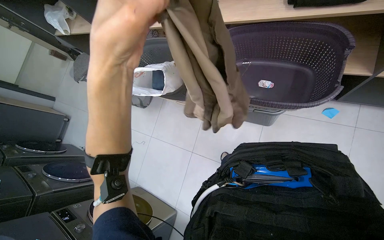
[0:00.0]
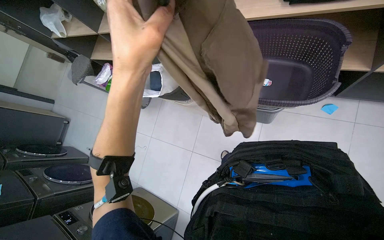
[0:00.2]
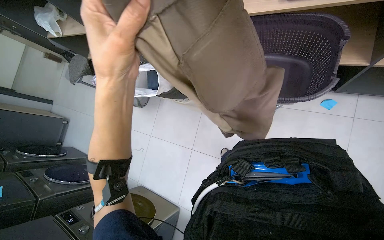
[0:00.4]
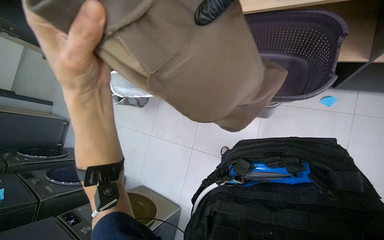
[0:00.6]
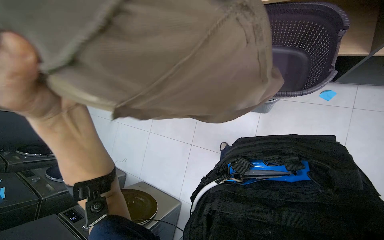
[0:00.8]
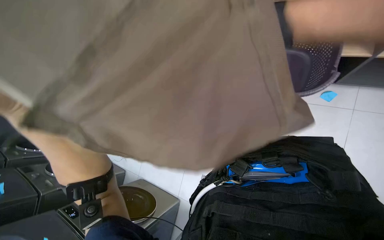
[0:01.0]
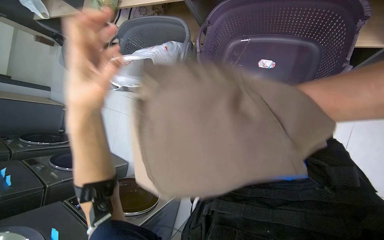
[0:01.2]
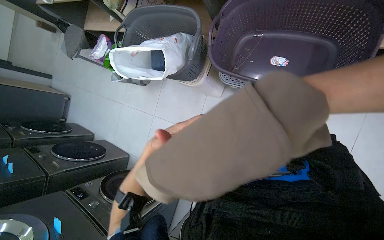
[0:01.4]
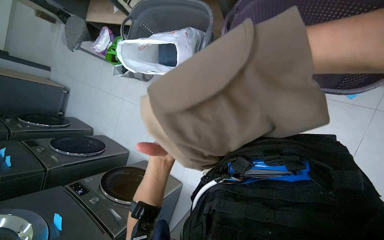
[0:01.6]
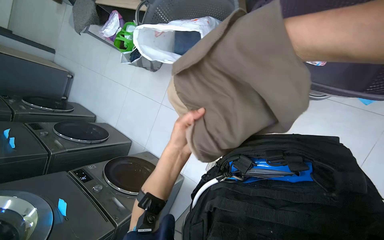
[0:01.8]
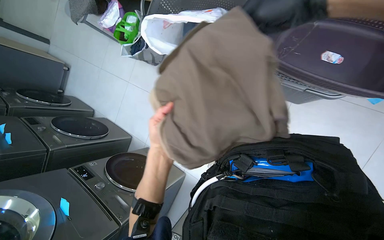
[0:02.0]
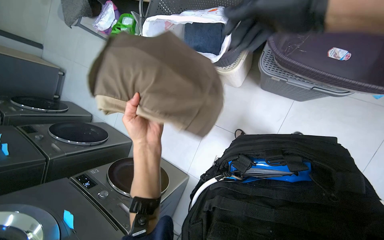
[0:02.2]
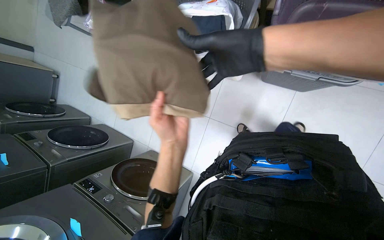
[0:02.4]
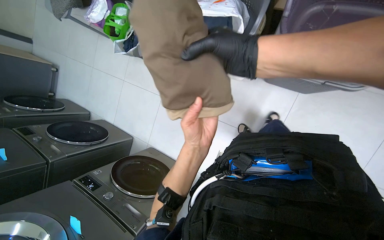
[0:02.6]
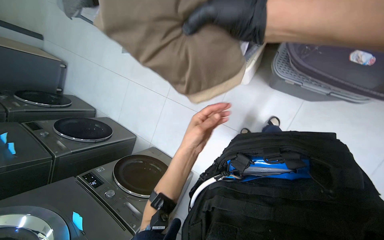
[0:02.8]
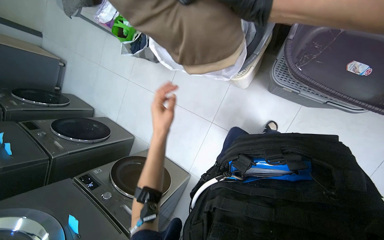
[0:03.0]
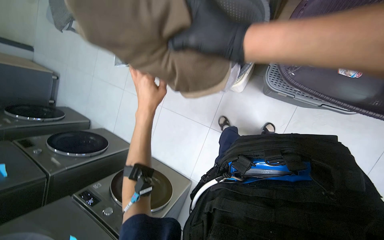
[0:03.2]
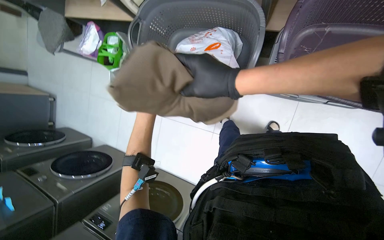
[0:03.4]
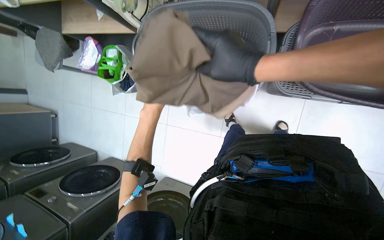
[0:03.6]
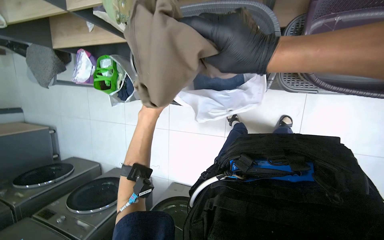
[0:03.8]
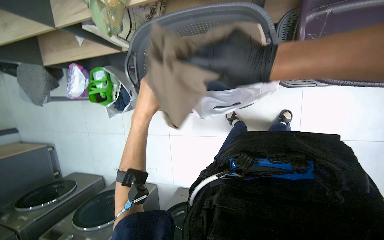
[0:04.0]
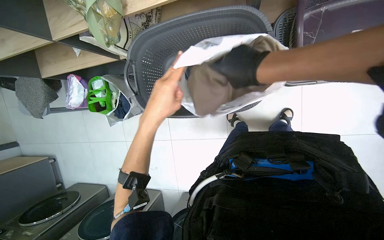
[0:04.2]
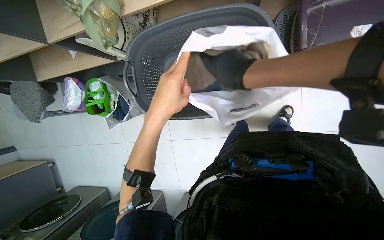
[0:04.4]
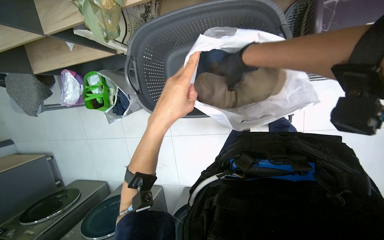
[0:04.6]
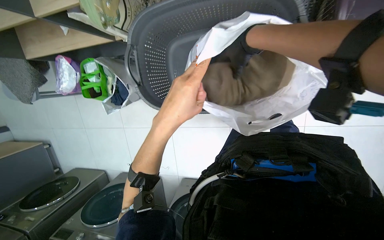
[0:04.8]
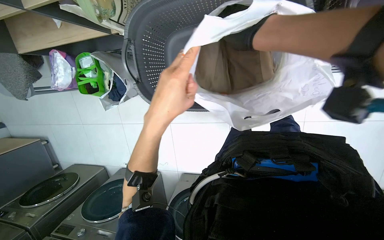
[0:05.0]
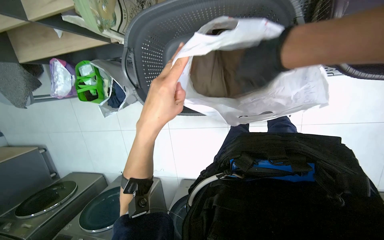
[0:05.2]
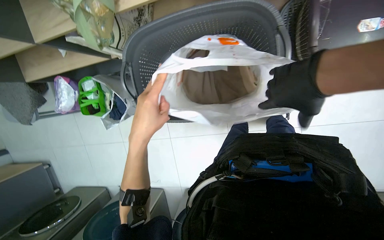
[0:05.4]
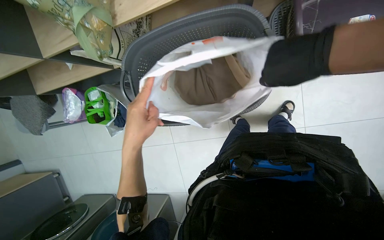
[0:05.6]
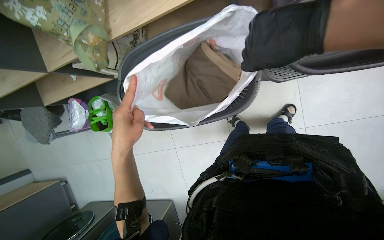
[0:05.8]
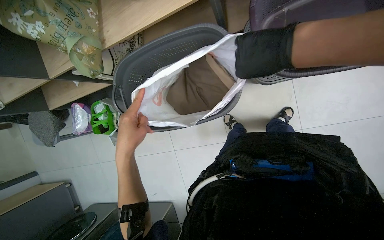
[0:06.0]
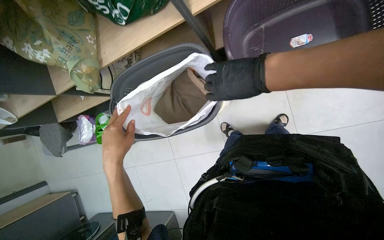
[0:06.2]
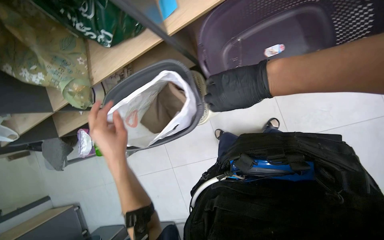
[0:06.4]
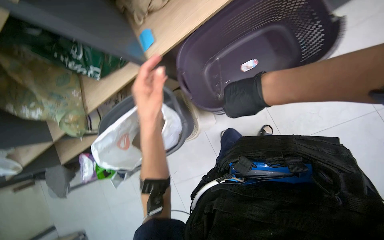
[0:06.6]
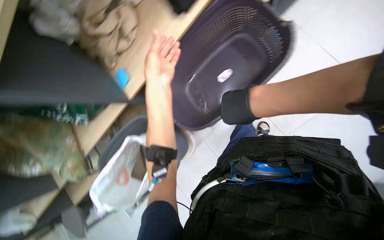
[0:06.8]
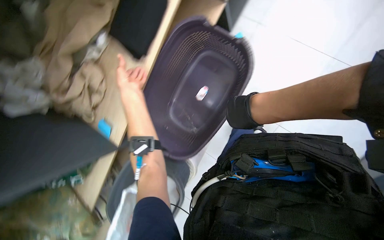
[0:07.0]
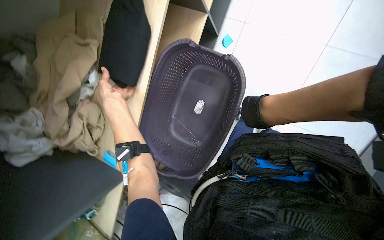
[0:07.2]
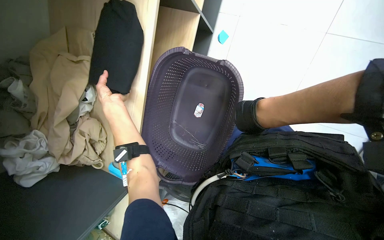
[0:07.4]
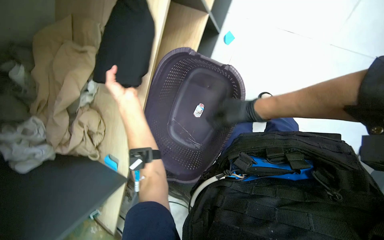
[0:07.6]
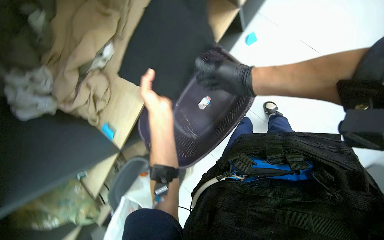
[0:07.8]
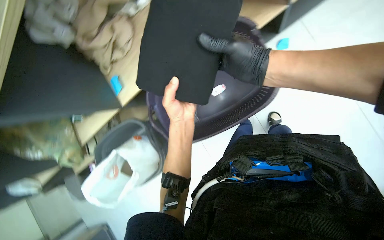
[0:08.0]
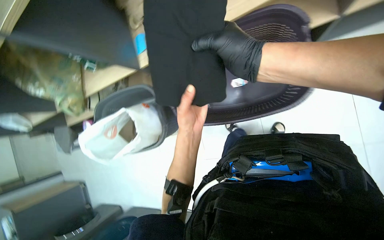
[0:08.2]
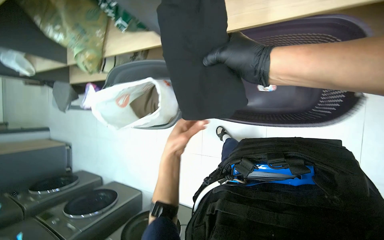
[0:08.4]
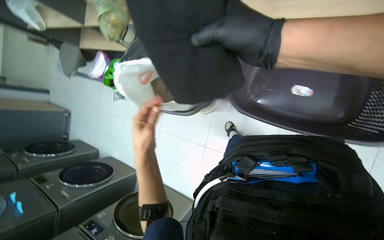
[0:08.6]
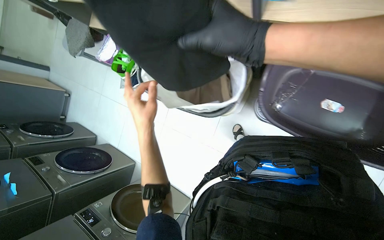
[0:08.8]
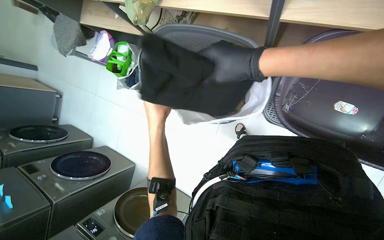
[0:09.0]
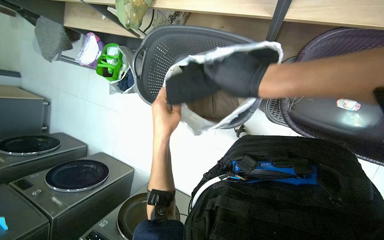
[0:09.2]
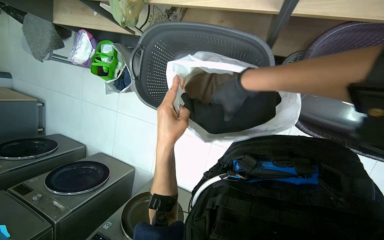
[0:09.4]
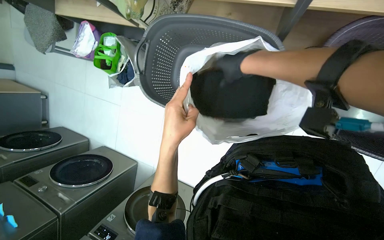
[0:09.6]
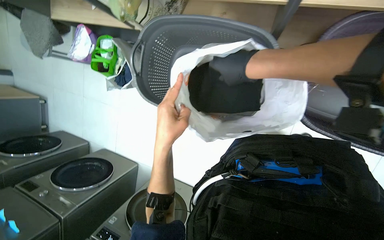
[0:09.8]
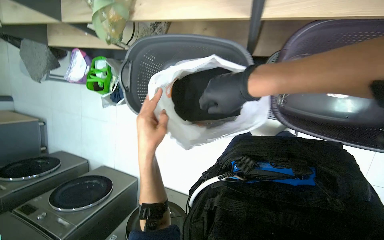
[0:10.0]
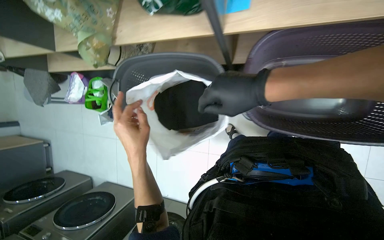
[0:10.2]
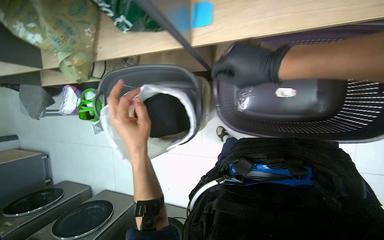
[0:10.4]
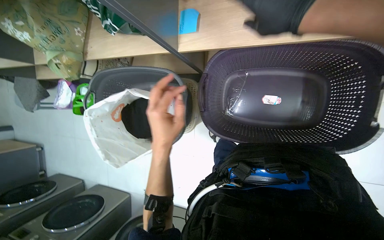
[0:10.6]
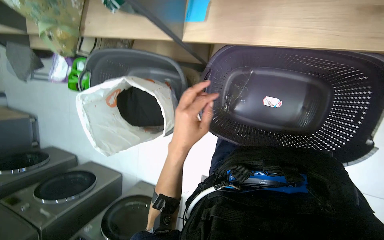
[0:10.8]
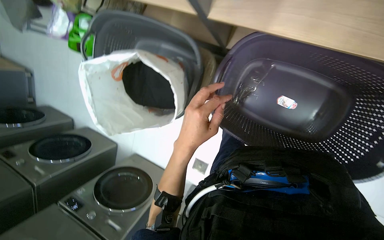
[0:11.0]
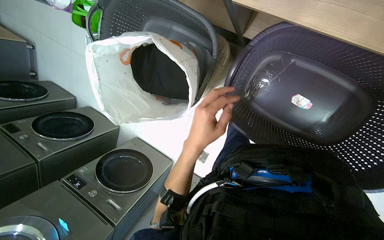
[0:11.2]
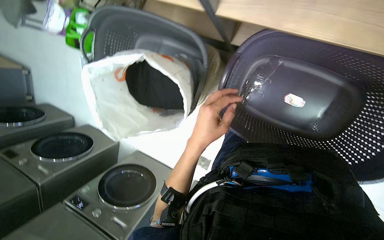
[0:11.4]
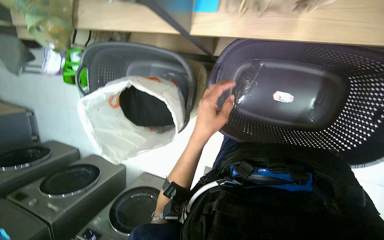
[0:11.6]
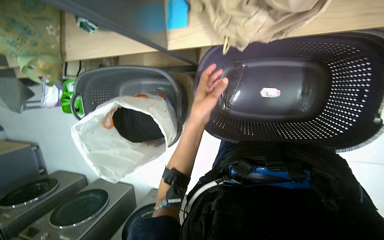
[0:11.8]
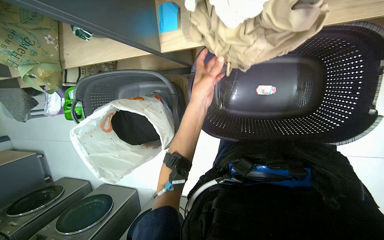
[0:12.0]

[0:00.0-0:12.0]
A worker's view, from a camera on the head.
Job: managing laundry.
The whole recording: Sorting and bagging clothes. The worker sorts clothes from a laundry basket and places them into a white bag inside another basket.
0:03.0 to 0:04.4: The scene turns some 35 degrees counterclockwise in the picture.
0:04.4 to 0:06.0: The right hand heads to the right, covering roughly 15 cm.
0:06.0 to 0:07.6: The wearer moves roughly 60 cm. The camera pitches upward, by some 15 degrees. Everything in view rotates some 50 degrees counterclockwise.
0:07.6 to 0:09.0: The view tilts roughly 20 degrees downward. The scene turns approximately 80 degrees clockwise in the picture.
0:09.0 to 0:10.4: The right hand moves to the right, roughly 35 cm.

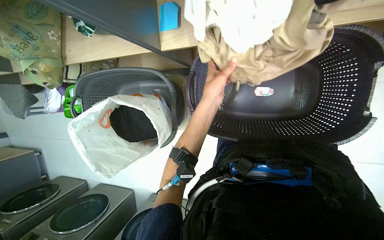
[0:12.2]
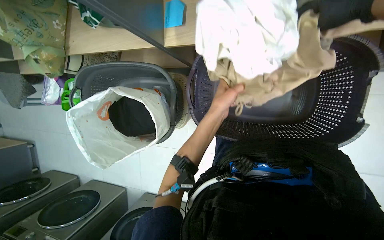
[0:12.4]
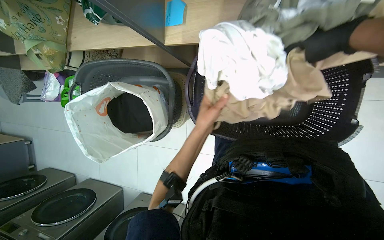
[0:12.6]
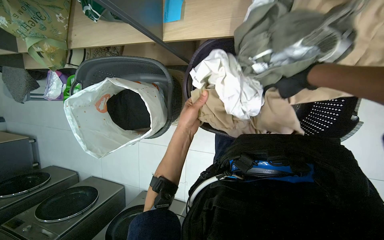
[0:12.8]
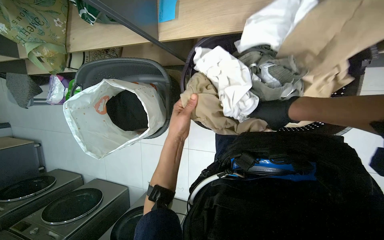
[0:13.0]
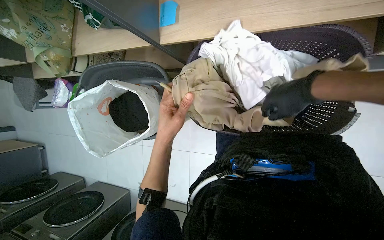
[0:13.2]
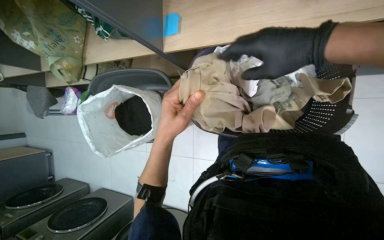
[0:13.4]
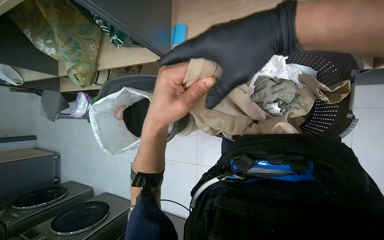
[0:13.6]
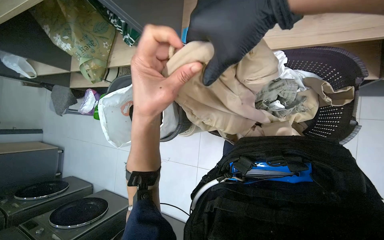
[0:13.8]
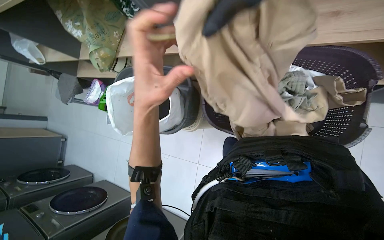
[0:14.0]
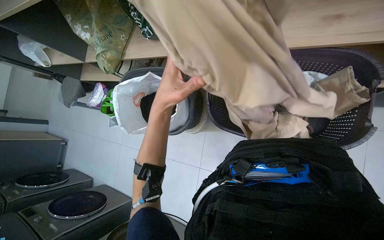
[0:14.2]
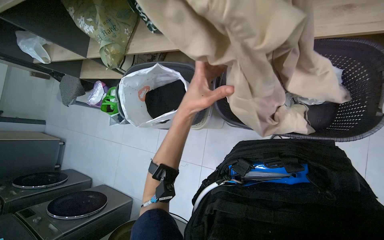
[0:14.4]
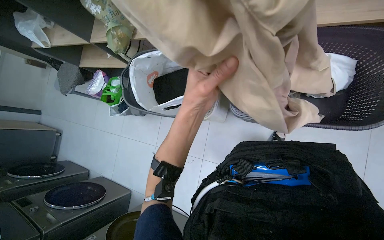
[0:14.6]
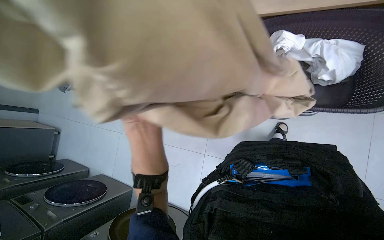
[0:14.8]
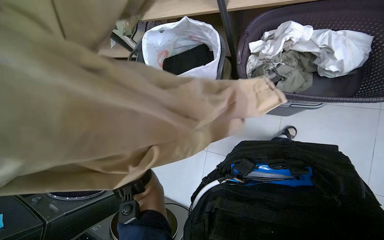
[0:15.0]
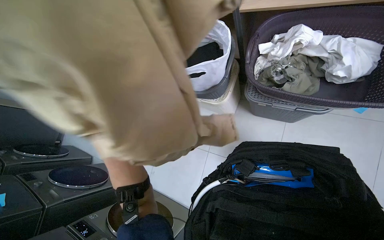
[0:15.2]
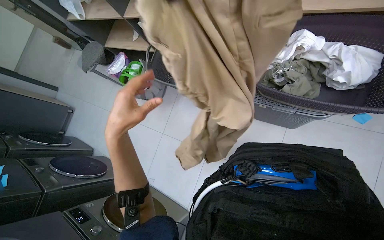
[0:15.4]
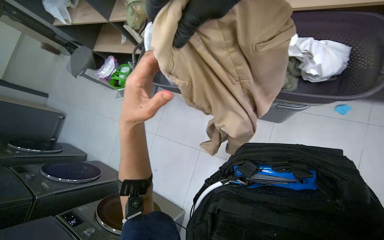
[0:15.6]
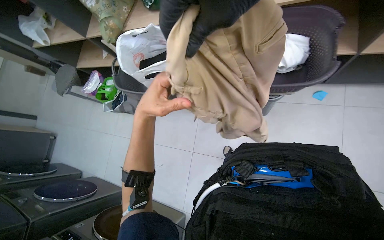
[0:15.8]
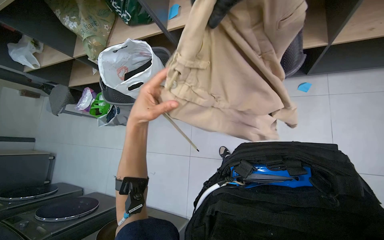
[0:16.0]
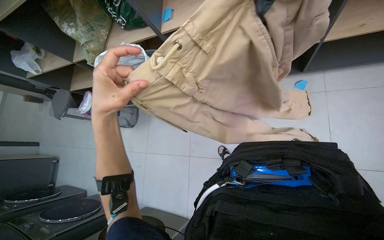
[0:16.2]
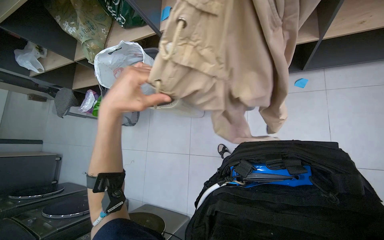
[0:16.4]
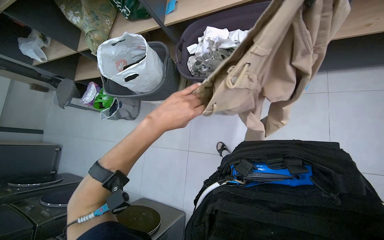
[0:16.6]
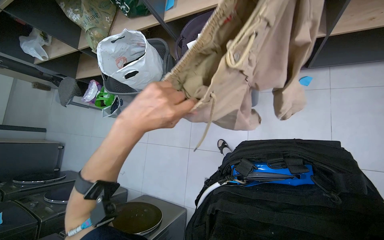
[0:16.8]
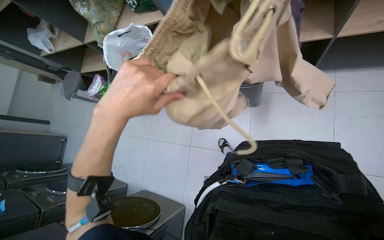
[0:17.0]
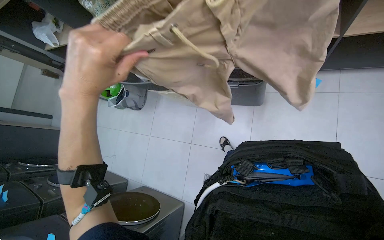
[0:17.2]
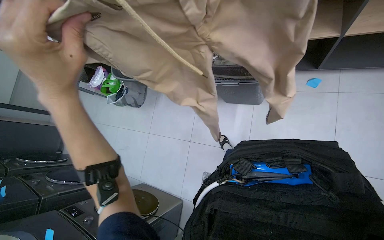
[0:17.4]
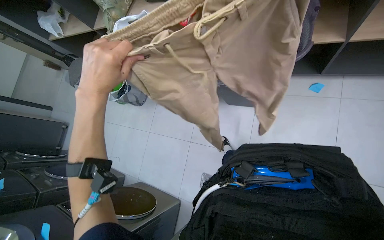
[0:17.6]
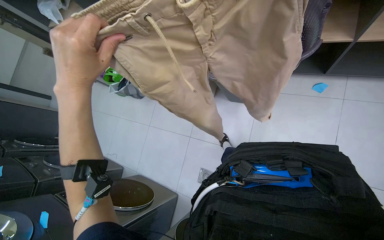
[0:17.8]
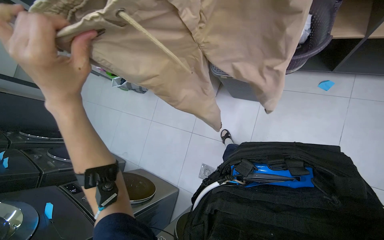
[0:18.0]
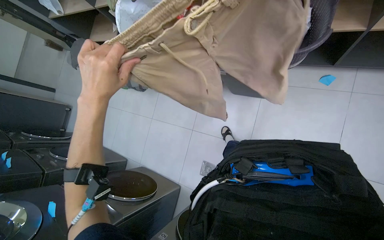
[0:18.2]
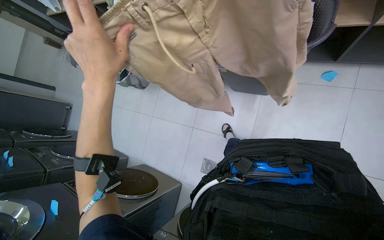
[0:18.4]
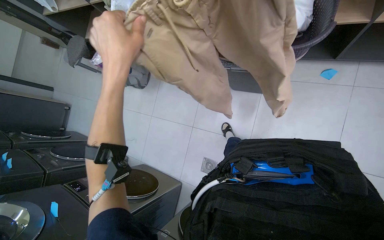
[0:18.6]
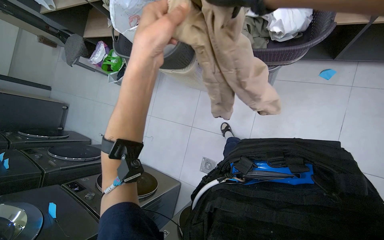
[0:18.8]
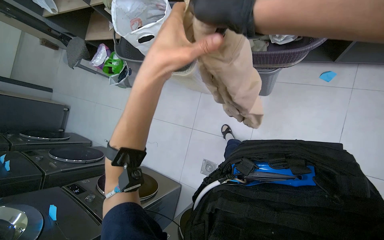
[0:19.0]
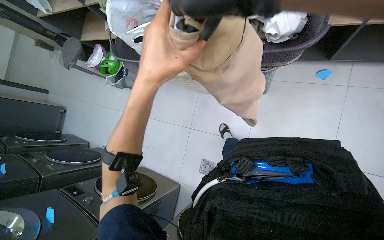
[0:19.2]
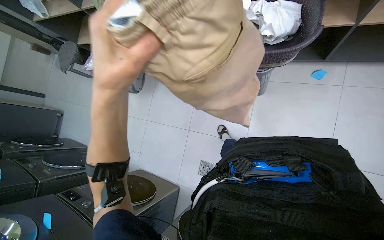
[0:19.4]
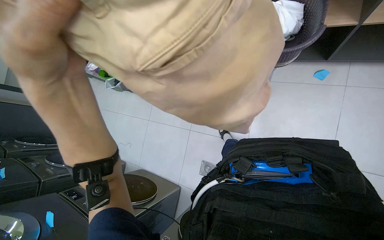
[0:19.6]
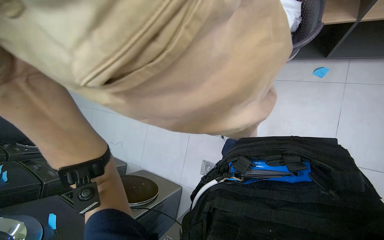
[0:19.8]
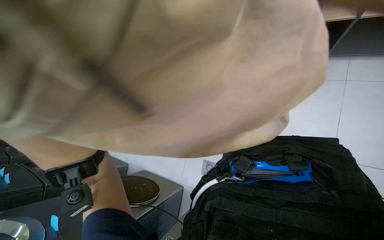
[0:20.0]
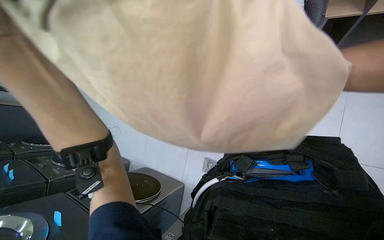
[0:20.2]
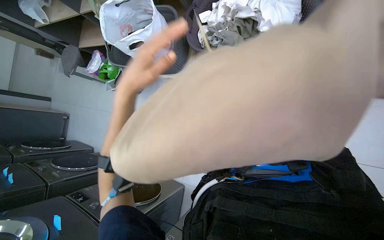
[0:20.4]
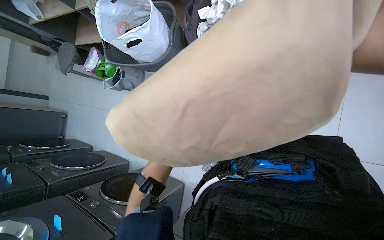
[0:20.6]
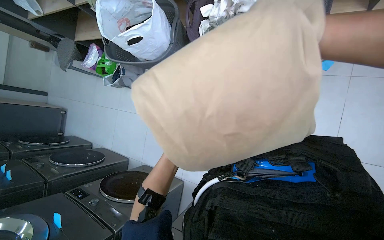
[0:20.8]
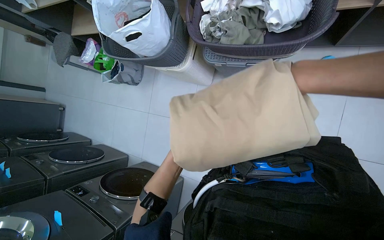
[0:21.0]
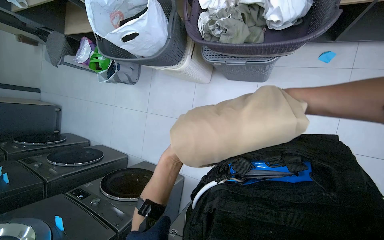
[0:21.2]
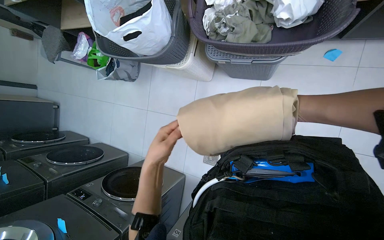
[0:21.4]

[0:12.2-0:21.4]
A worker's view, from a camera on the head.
Job: managing laundry.
The whole recording: Sorting and bagging clothes. The worker sorts clothes from a laundry basket and places them into a white bag inside another basket.
0:18.4 to 0:19.8: The left hand is displaced nearer to the camera by roughly 10 cm, and travels to the right and back again, some 10 cm each way.
